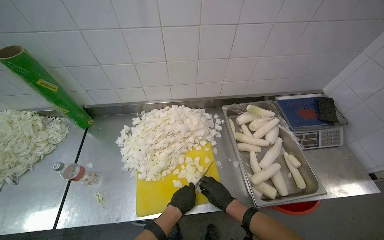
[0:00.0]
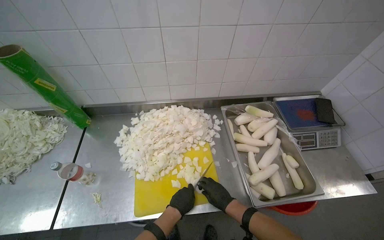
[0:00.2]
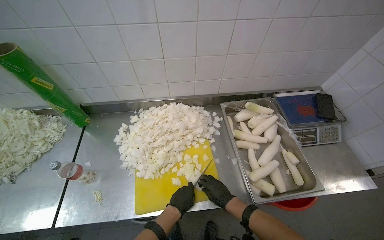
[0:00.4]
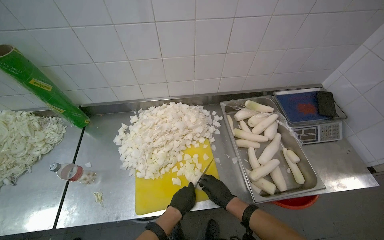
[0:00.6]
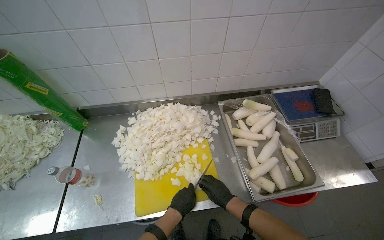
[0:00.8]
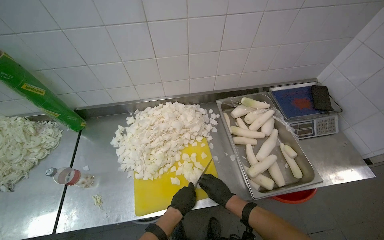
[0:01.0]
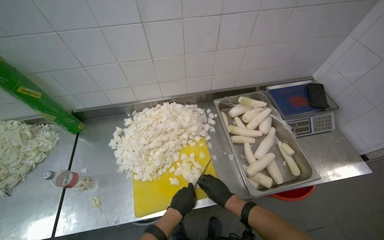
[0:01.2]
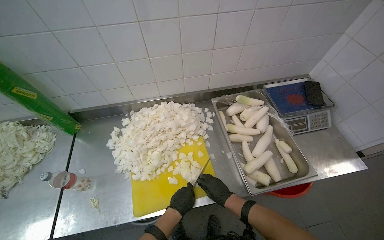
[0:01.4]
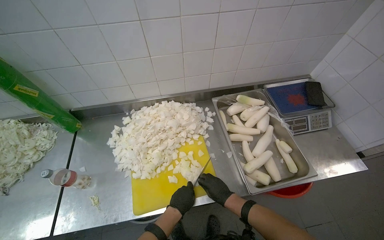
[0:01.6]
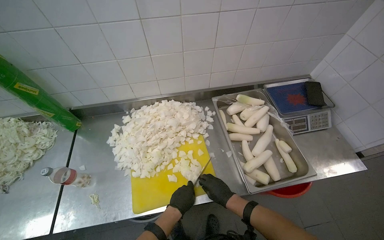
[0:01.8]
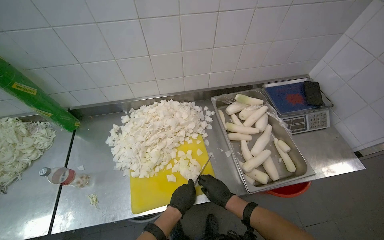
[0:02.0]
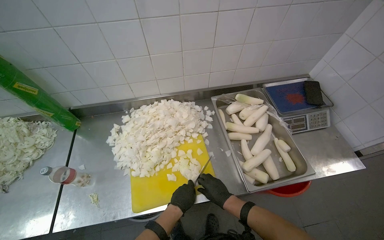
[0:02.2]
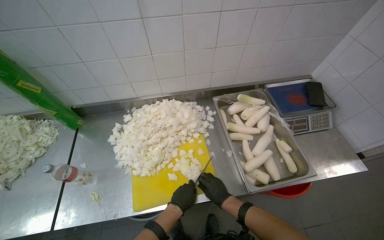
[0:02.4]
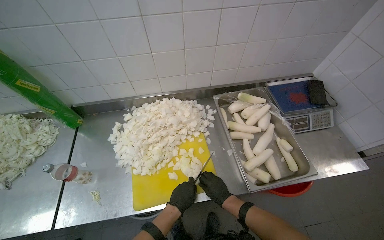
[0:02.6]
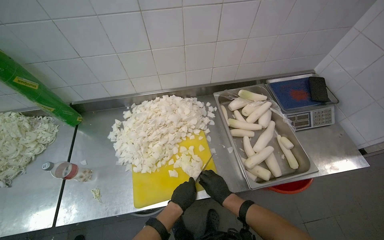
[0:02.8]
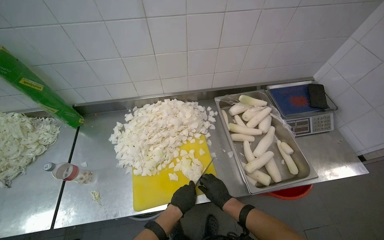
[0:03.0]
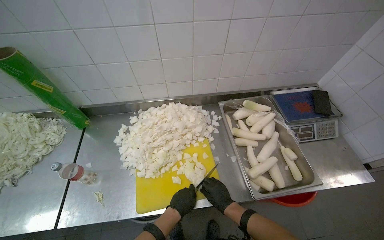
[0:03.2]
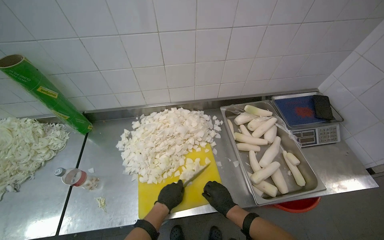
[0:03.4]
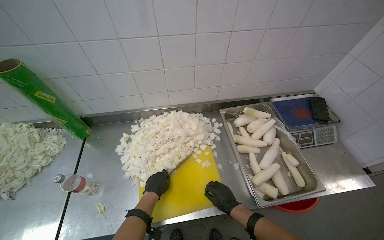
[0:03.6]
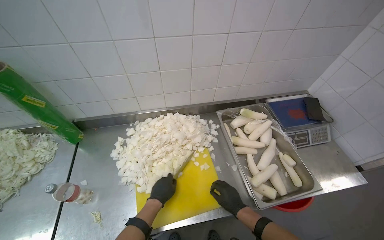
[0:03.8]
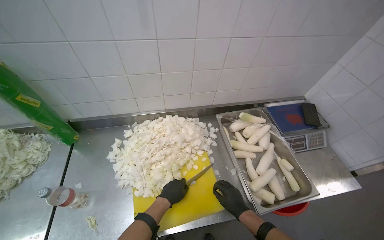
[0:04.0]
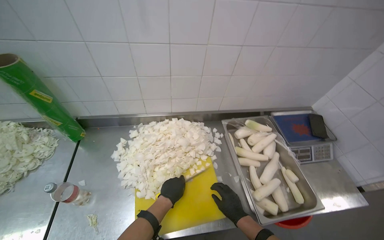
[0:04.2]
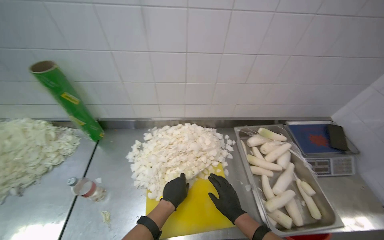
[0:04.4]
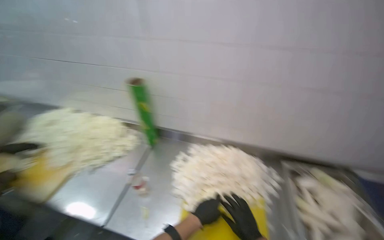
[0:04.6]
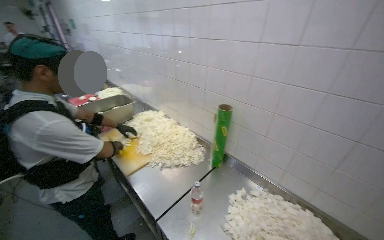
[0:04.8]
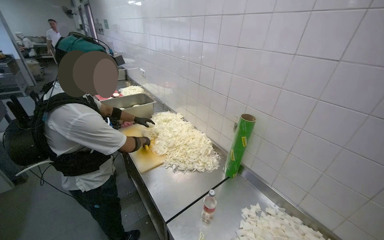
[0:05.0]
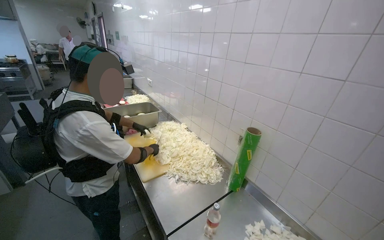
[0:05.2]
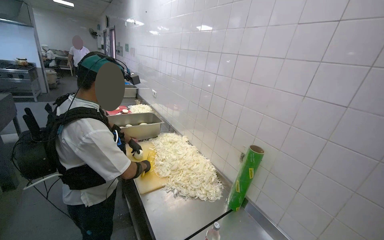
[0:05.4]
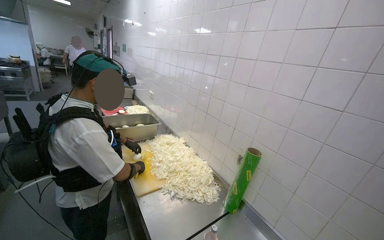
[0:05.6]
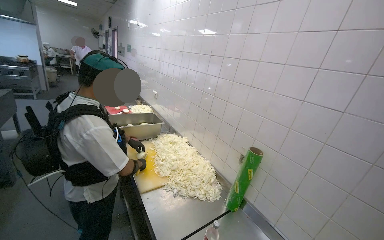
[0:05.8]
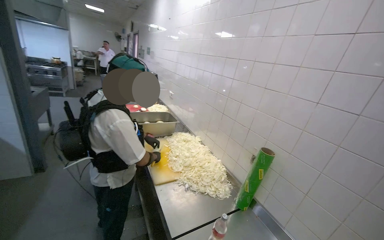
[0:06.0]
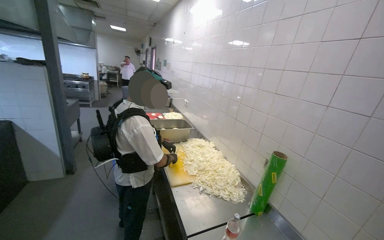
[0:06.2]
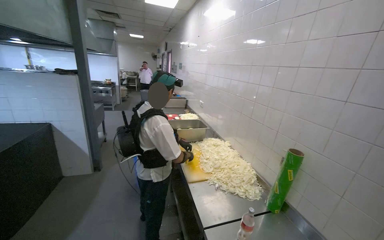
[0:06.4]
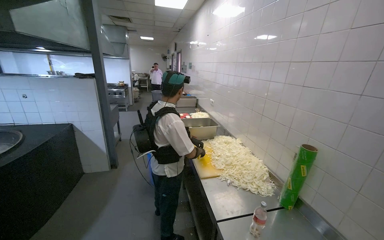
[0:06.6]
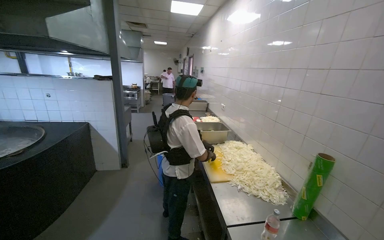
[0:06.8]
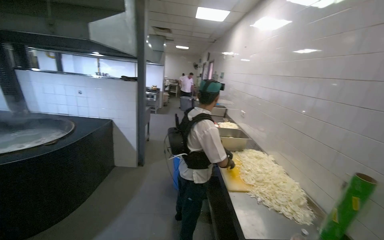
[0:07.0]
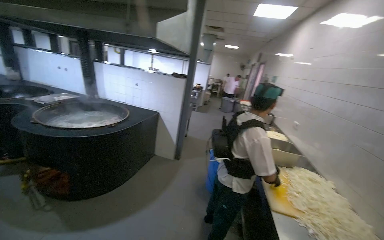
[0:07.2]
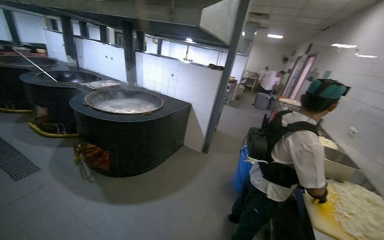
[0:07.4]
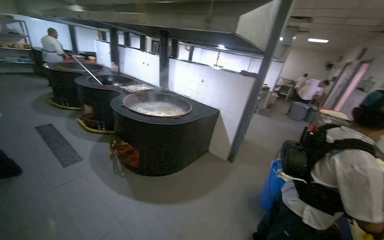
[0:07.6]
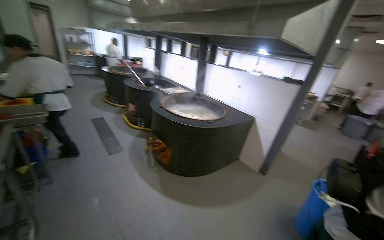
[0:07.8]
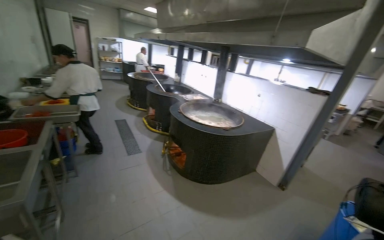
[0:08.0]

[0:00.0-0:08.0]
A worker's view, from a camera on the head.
Job: preparing food.
The whole recording: Chopping white radishes. The worker chops white radishes into small pieces on a yellow cutting board.
0:00.0 to 0:03.2: The hands stay close to where they were, moving slightly.
0:03.2 to 0:04.8: The head rotates roughly 50 degrees to the left. The view tips upward by approximately 25 degrees.
0:04.8 to 0:06.4: The wearer's head swings roughly 30 degrees to the left. The camera pitches upward, by some 15 degrees.
0:06.4 to 0:08.0: The head turns to the left by roughly 75 degrees.

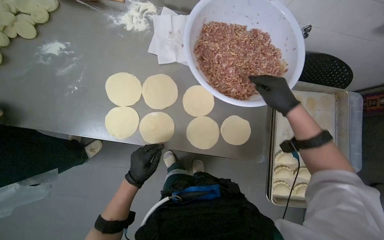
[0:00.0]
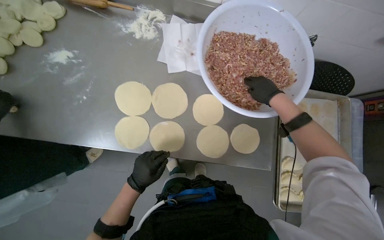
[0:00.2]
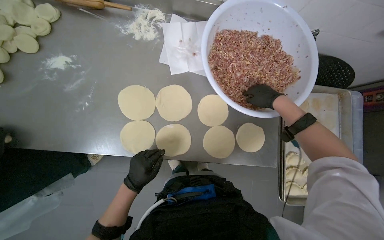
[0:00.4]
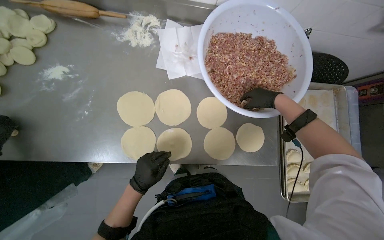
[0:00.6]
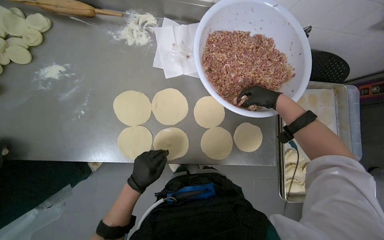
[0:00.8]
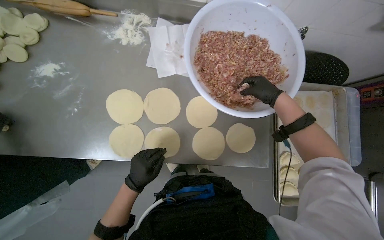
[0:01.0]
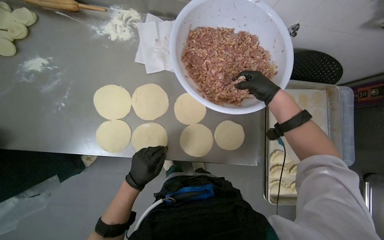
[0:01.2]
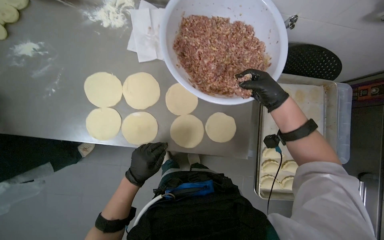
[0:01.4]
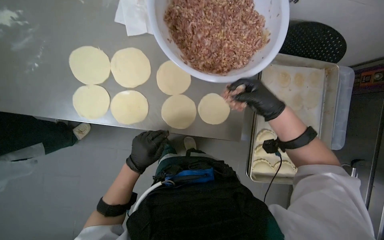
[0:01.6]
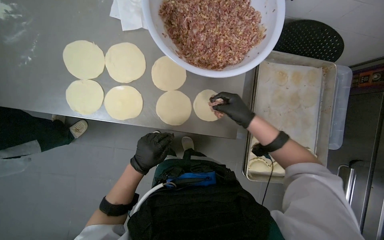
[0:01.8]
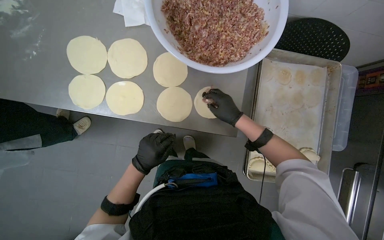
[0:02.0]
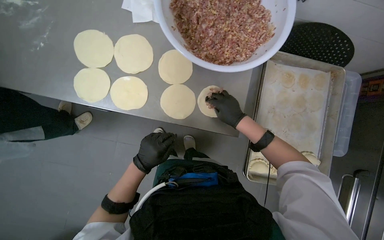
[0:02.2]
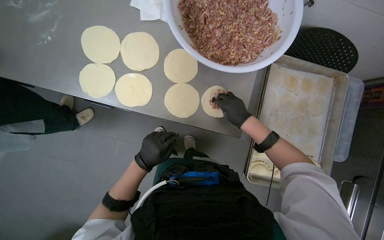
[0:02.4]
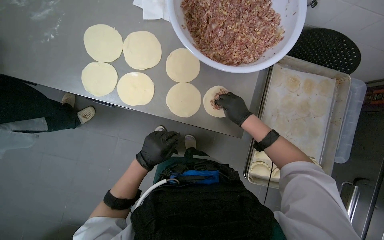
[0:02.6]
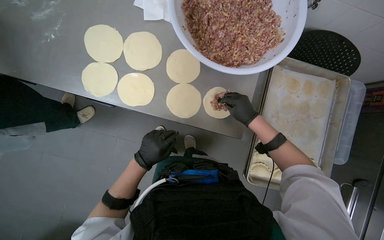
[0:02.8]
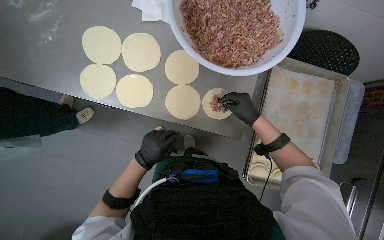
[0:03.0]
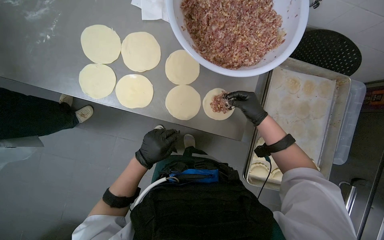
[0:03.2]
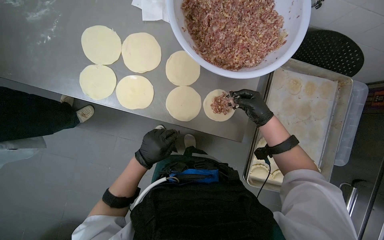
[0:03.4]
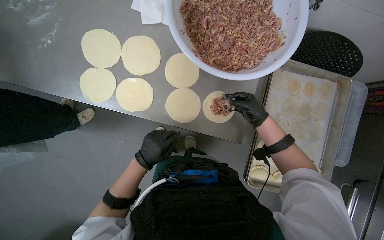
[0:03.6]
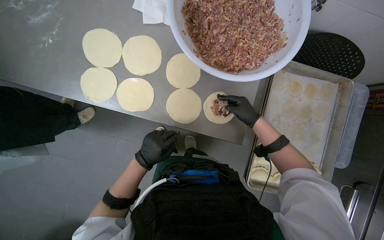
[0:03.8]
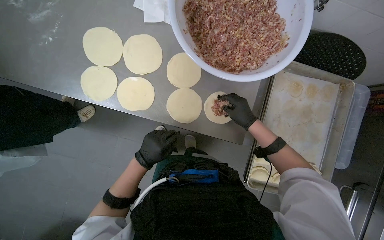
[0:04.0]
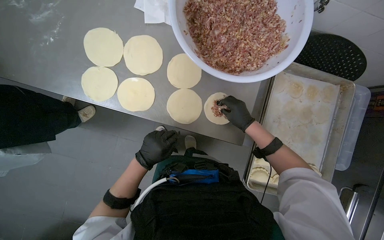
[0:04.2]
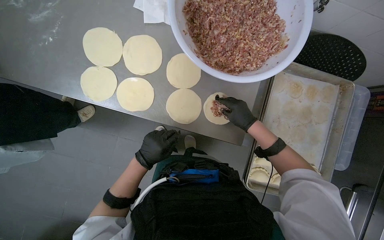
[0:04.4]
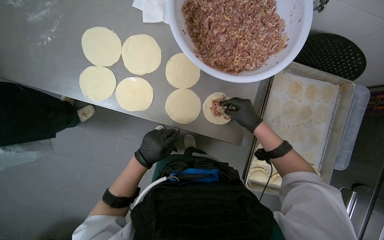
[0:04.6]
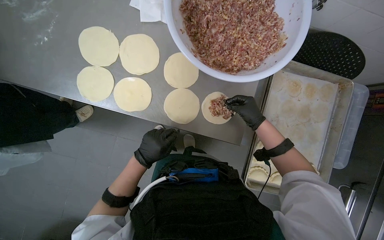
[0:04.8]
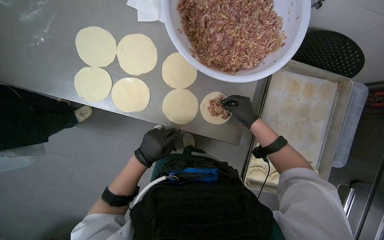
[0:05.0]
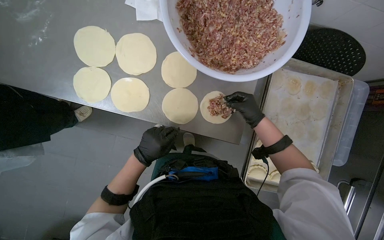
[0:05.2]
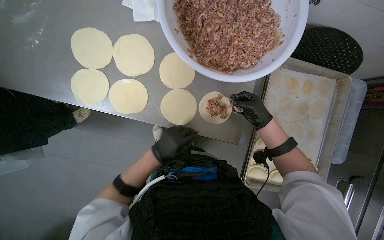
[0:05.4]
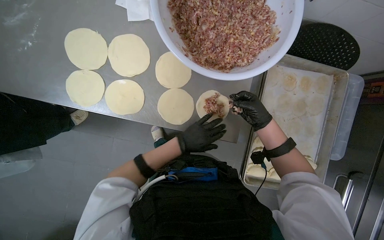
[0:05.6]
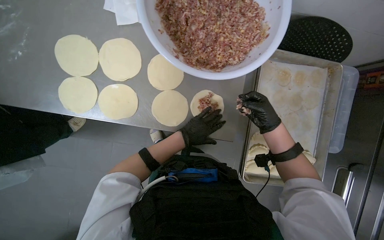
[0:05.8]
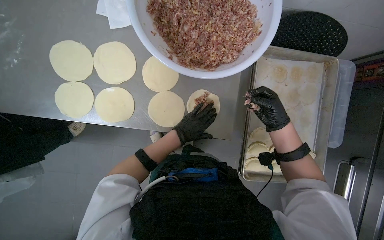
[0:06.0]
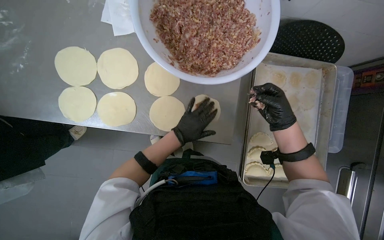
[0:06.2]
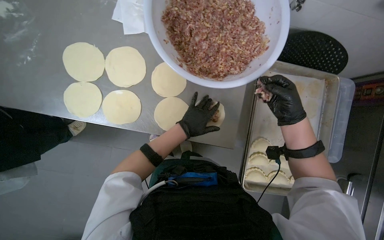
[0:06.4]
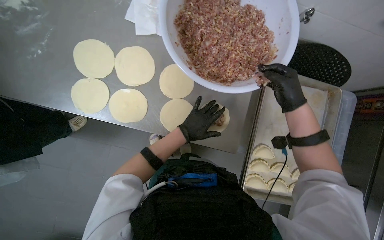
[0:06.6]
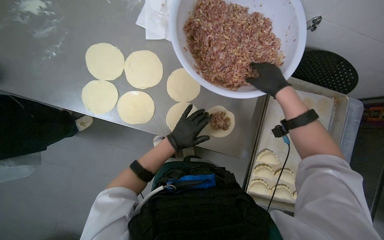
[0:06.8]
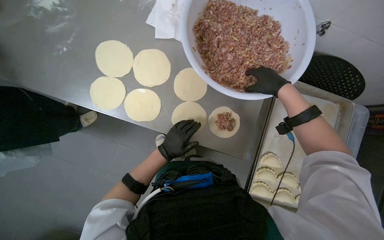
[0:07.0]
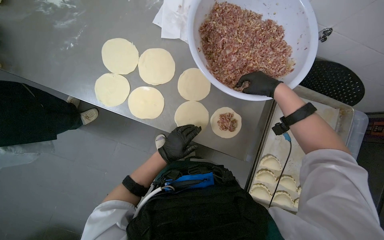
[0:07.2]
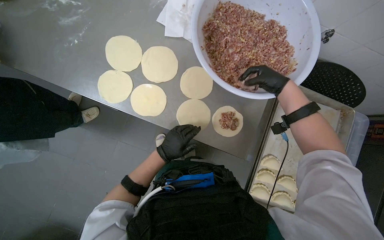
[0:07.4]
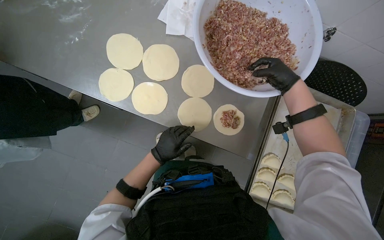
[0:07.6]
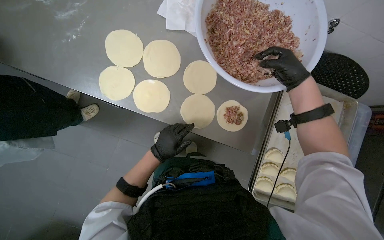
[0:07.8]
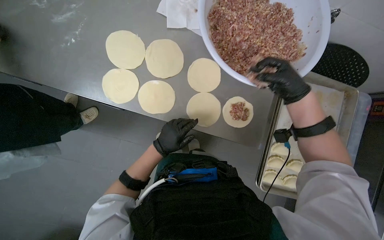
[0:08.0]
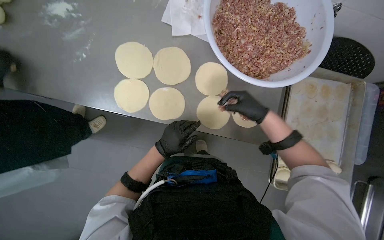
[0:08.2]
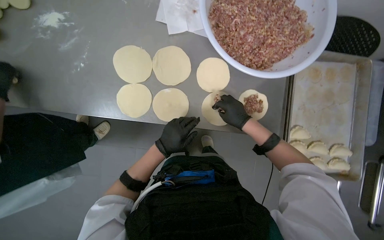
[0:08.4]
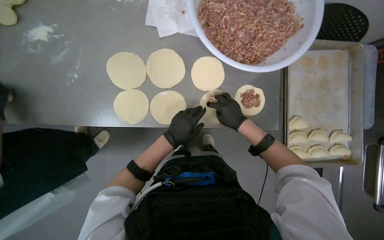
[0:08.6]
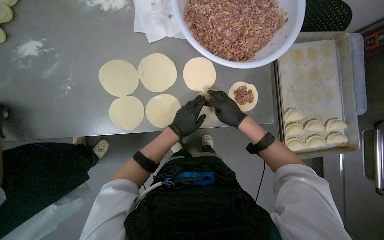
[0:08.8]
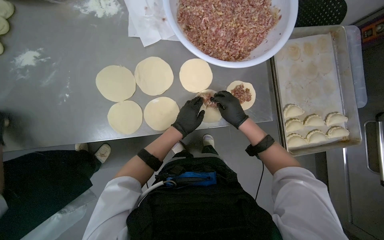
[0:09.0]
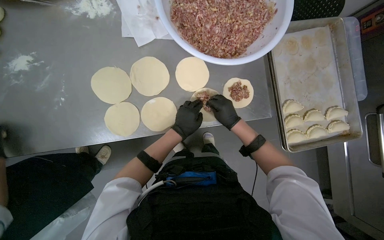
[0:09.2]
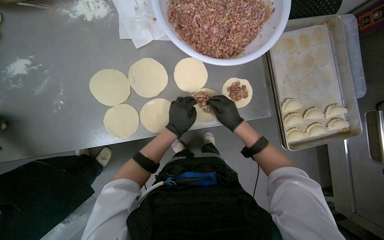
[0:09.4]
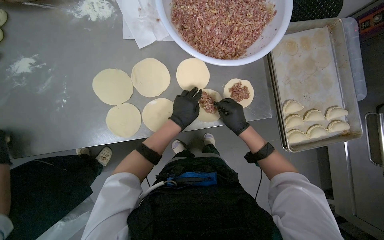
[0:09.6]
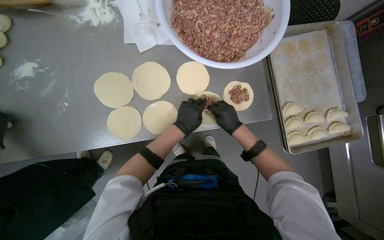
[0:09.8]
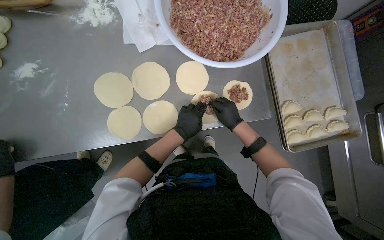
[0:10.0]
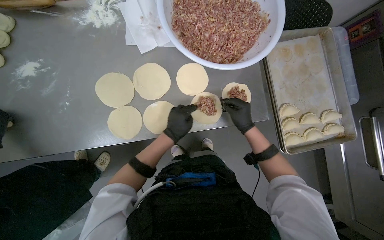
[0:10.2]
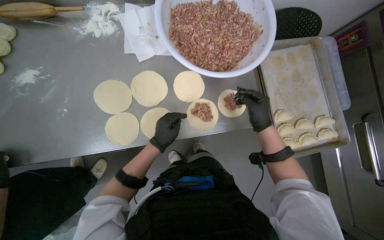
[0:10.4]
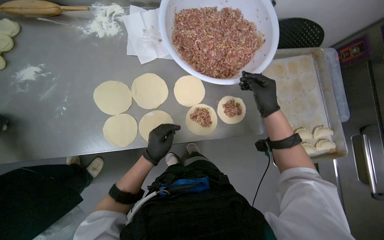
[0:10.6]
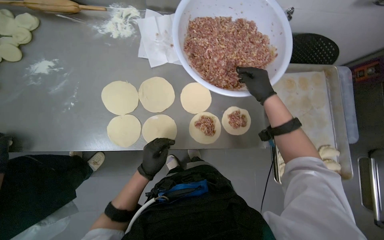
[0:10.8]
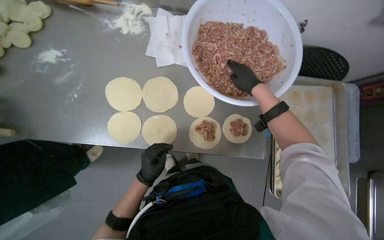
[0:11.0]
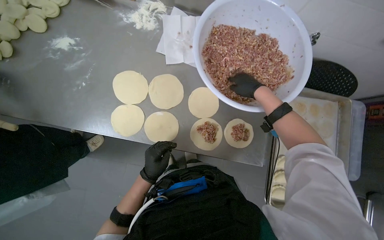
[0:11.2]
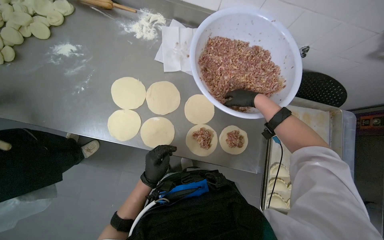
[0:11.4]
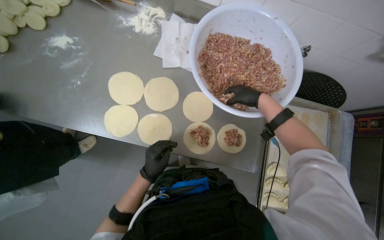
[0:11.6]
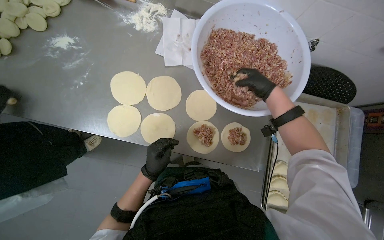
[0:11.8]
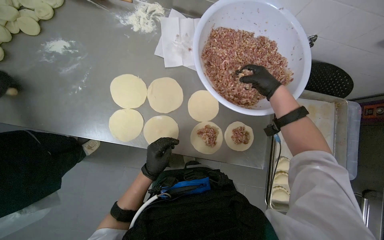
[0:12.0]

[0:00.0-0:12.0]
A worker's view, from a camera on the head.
Job: preparing food.
The whole recording: Preparing meat-filled dumplings. The worker places meat filling onto dough circles, seals them, and places them onto a tray.
0:01.6 to 0:03.0: The right hand travels farther from the camera by about 10 cm.
0:03.0 to 0:04.4: The hands work in one place, with small movements.
0:04.4 to 0:06.0: The left hand heads to the right, up the picture and farther from the camera, covering about 20 cm; the right hand goes about 10 cm to the right.
0:06.0 to 0:07.6: The left hand goes about 15 cm to the left, while the right hand goes roughly 25 cm up the picture.
0:07.6 to 0:09.0: The scene turns some 30 degrees counterclockwise in the picture. The left hand is displaced up the picture by approximately 15 cm, while the right hand moves down the picture and to the left, some 30 cm.
0:10.4 to 0:12.0: The right hand moves up the picture, approximately 30 cm.
